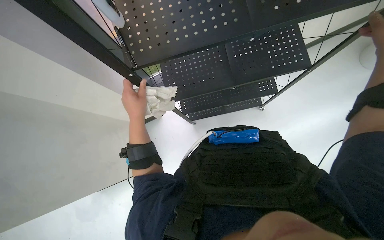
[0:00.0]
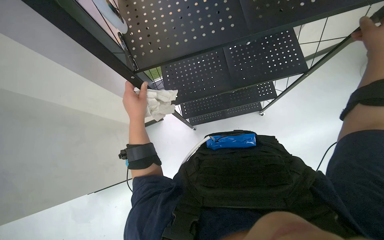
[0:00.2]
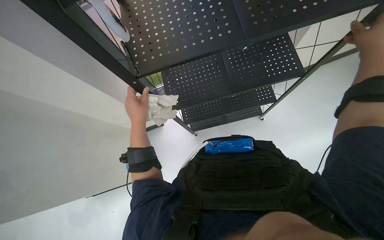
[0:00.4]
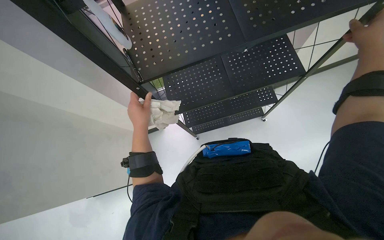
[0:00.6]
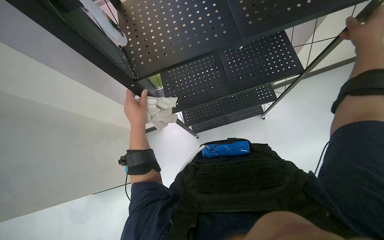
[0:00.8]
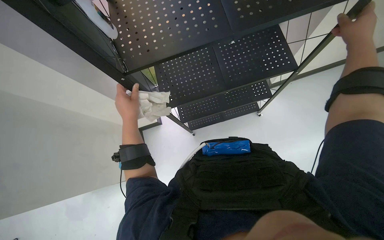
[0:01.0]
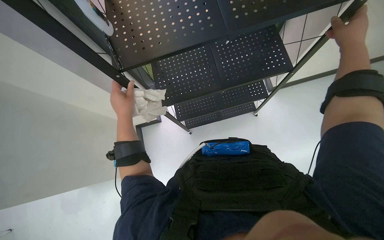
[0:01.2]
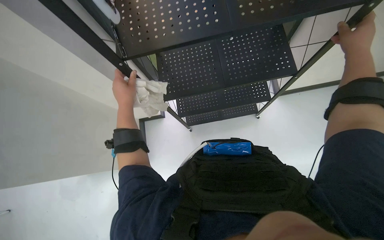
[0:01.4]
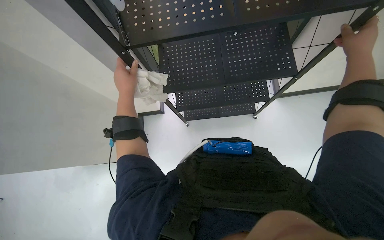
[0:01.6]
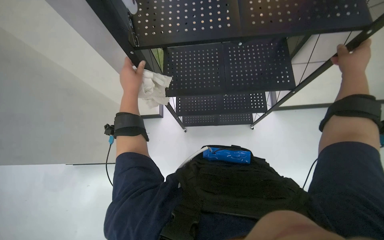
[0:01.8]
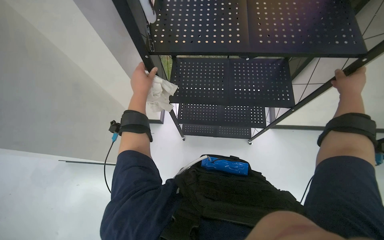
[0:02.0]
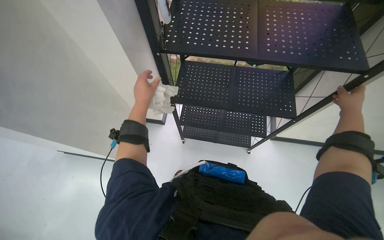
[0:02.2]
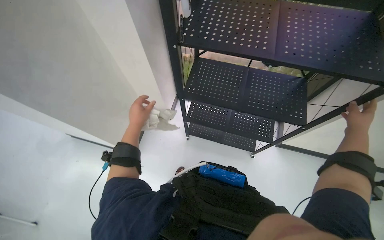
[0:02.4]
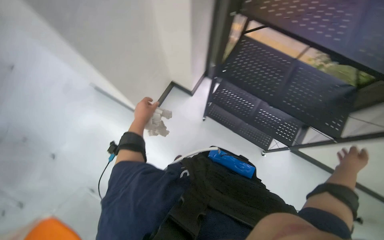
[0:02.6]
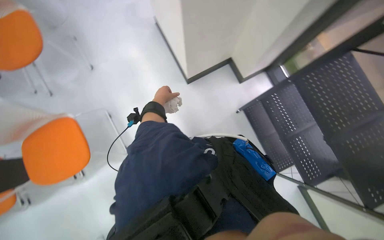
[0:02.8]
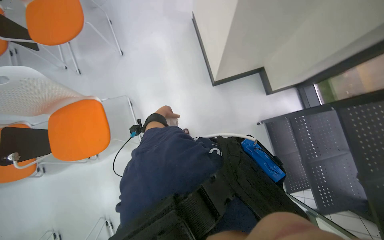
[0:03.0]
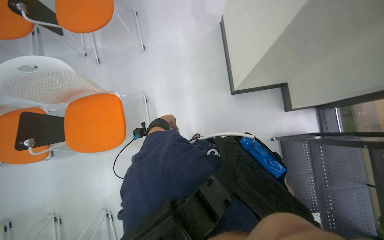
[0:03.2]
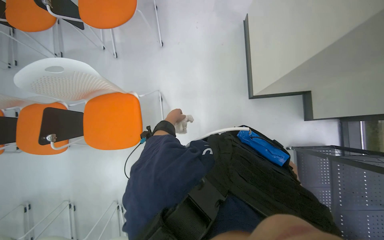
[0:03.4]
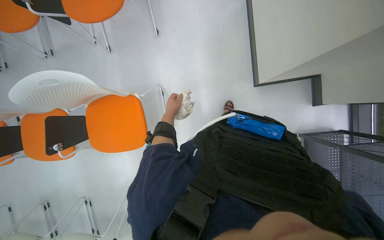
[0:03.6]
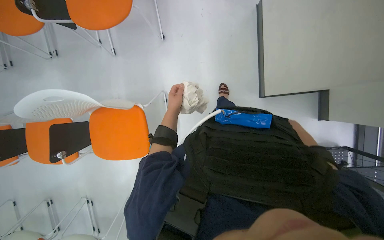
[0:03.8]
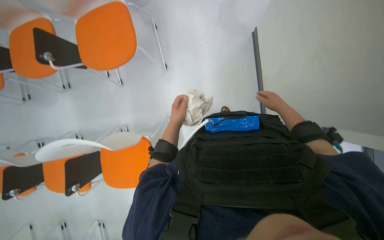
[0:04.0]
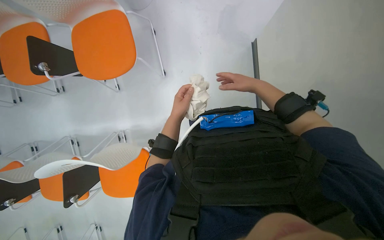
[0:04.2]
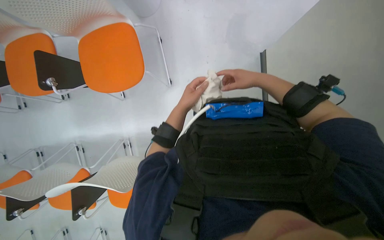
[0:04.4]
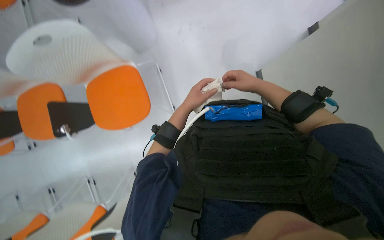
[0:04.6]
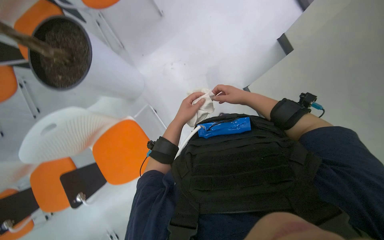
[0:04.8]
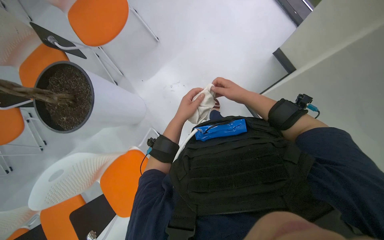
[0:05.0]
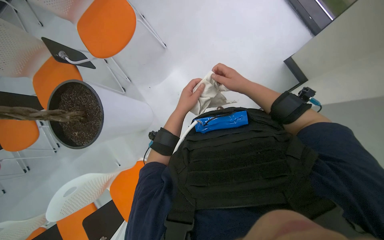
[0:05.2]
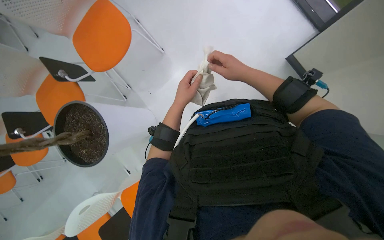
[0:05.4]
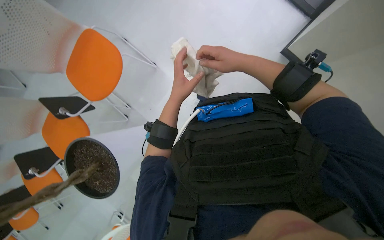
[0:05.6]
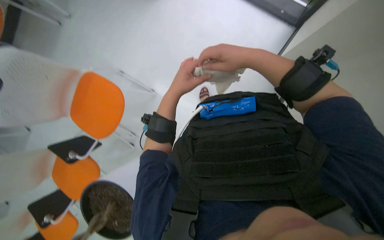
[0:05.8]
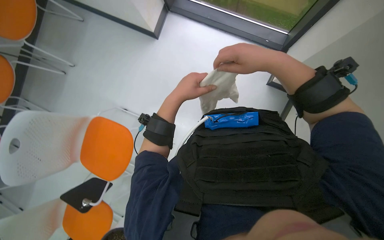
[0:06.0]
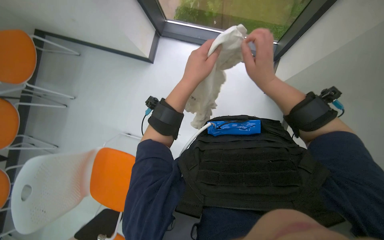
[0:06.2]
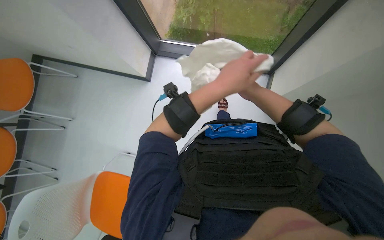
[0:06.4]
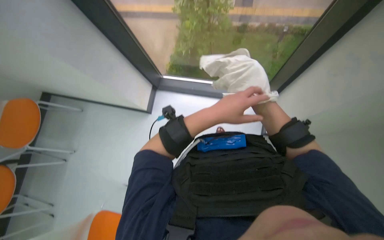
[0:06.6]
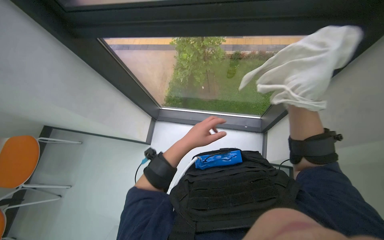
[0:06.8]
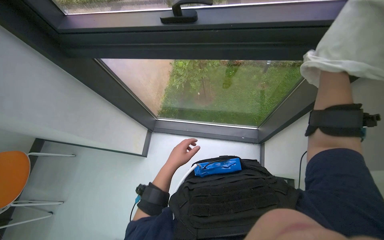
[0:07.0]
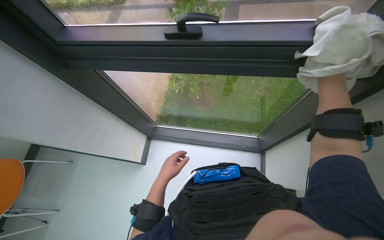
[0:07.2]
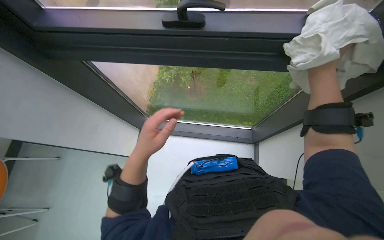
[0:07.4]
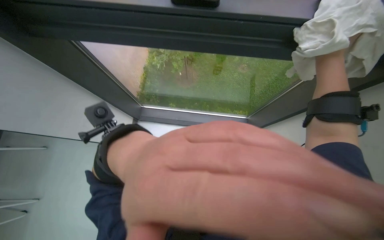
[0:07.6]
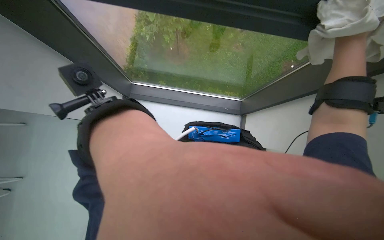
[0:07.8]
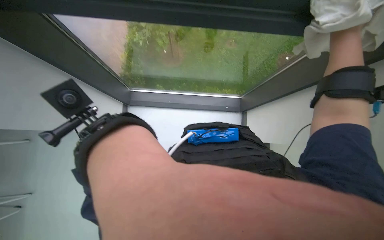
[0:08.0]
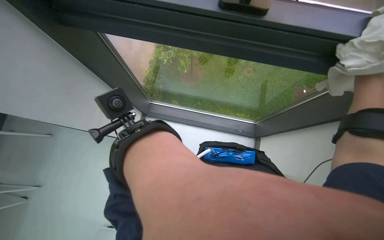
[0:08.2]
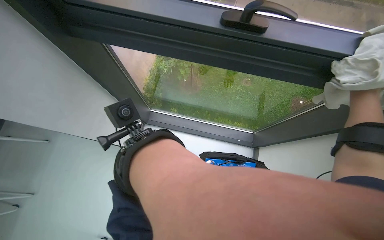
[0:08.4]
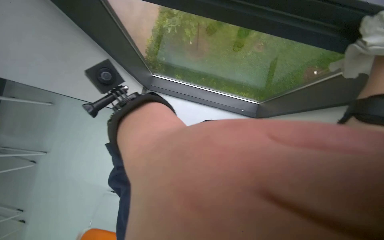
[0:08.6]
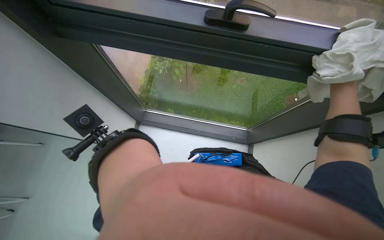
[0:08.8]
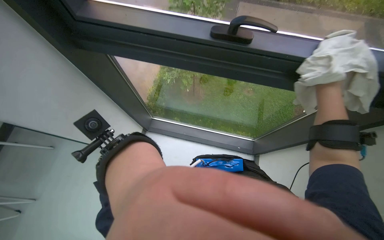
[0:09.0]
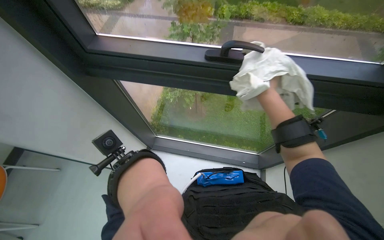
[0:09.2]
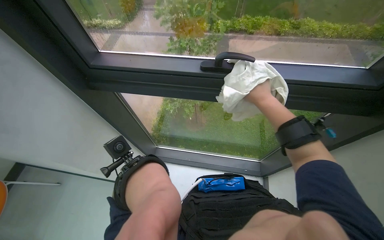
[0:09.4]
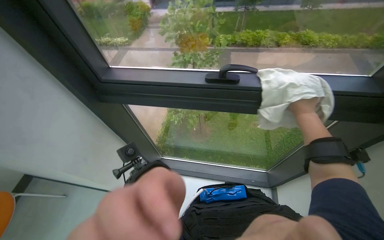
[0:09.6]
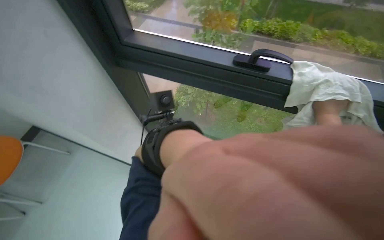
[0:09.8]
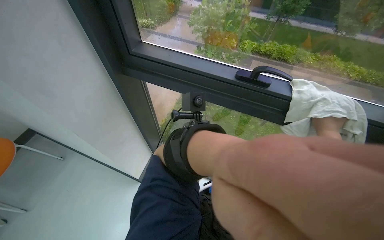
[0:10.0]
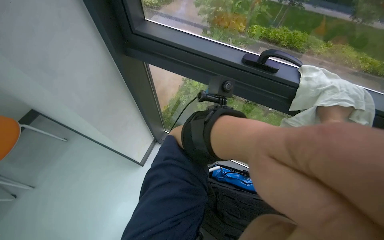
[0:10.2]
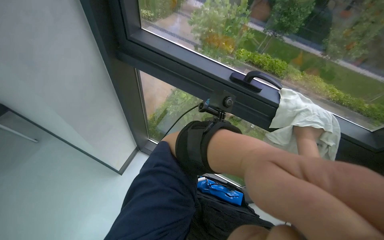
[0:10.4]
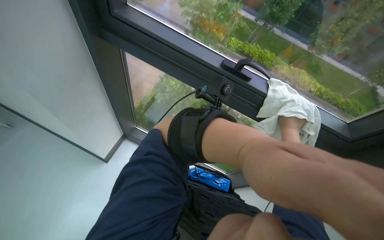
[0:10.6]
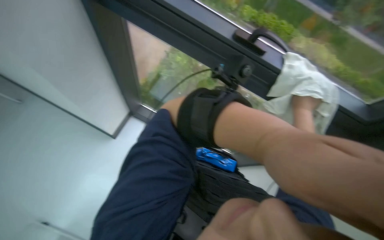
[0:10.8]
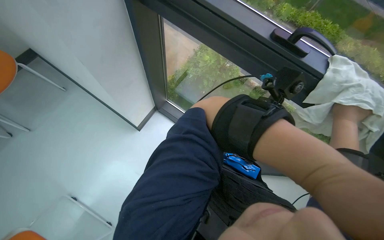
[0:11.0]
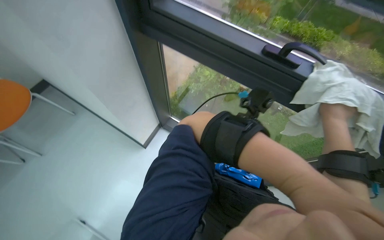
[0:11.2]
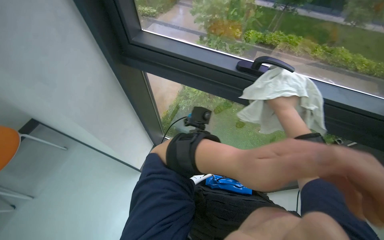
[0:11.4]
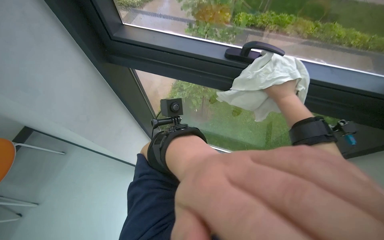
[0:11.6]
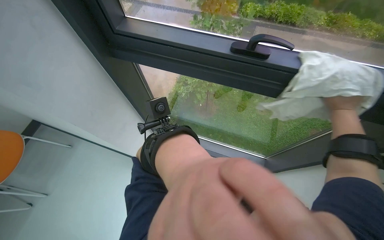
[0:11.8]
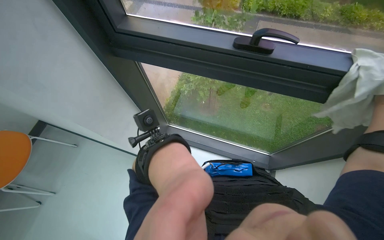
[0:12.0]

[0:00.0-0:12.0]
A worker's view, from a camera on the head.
Job: wiping surfaces.
The whole recording: Wiping window frame. The worker wipes the window frame with a white cloth.
0:01.6 to 0:03.0: The scene turns about 35 degrees clockwise in the picture. The left hand goes approximately 20 cm farther from the camera.
0:03.0 to 0:04.4: The camera travels roughly 80 cm. The view tilts approximately 15 degrees downward.
0:04.4 to 0:06.0: The camera travels some 90 cm. The view tilts about 20 degrees upward. The scene turns approximately 60 degrees counterclockwise in the picture.
0:06.0 to 0:07.6: The view tilts about 20 degrees upward.
0:09.0 to 0:10.4: The wearer looks roughly 15 degrees further upward.

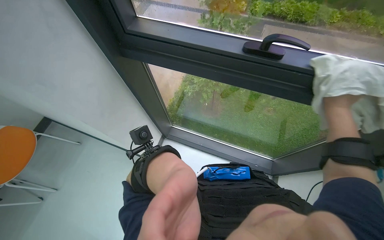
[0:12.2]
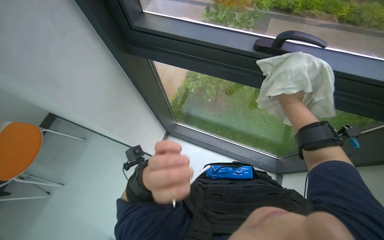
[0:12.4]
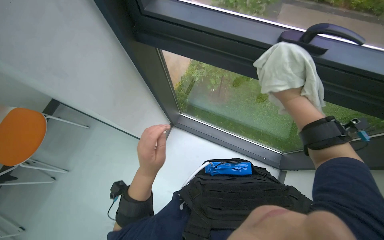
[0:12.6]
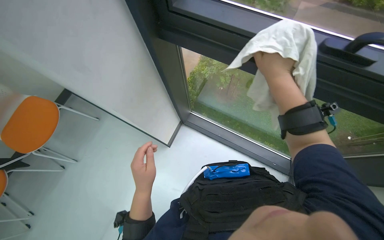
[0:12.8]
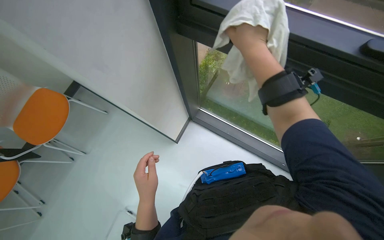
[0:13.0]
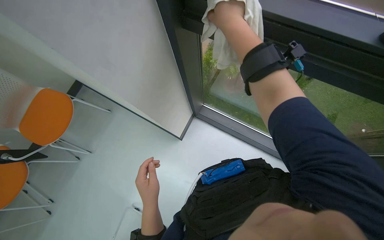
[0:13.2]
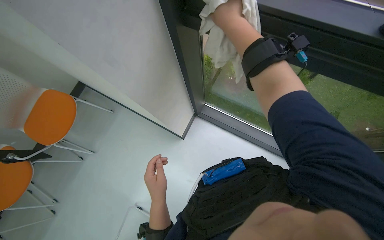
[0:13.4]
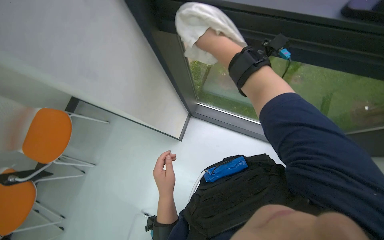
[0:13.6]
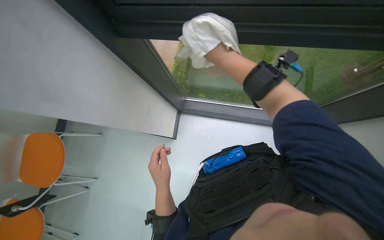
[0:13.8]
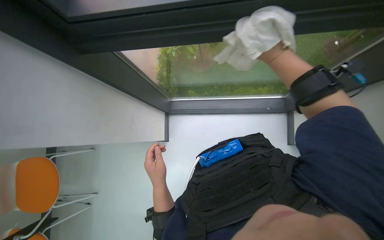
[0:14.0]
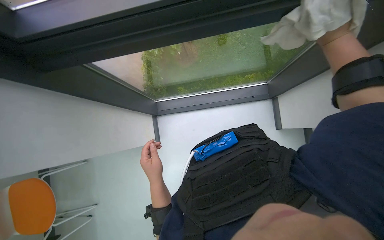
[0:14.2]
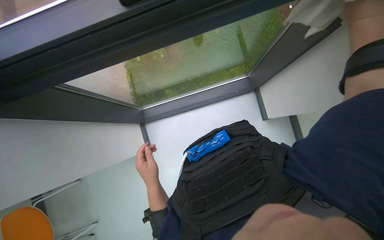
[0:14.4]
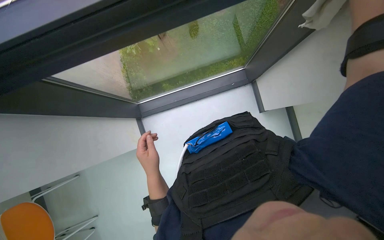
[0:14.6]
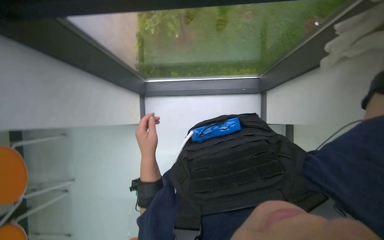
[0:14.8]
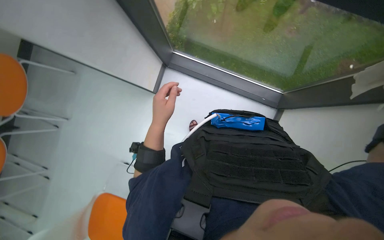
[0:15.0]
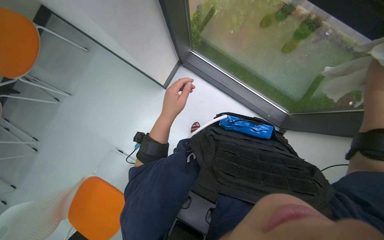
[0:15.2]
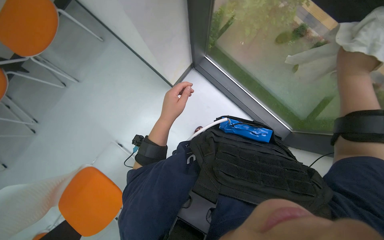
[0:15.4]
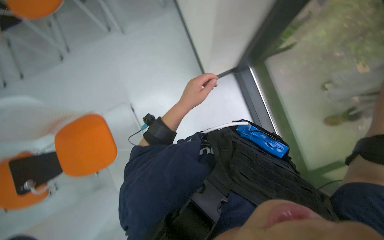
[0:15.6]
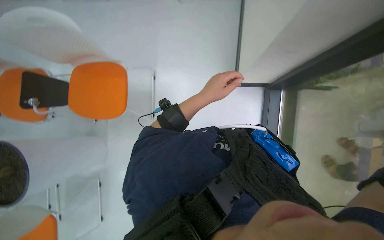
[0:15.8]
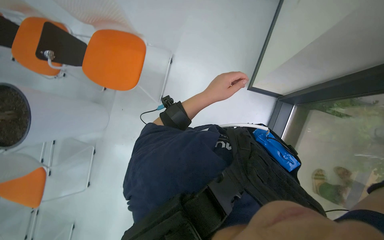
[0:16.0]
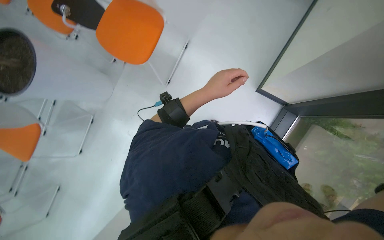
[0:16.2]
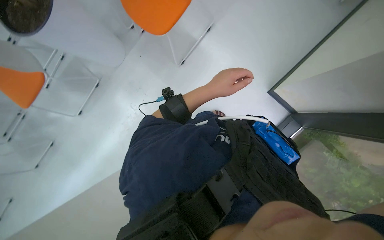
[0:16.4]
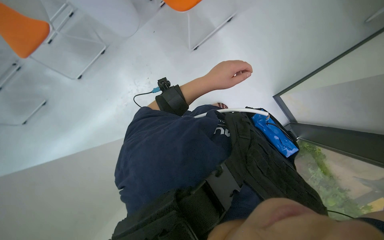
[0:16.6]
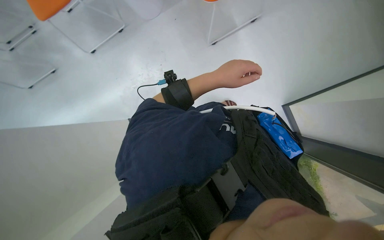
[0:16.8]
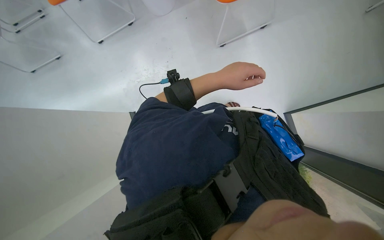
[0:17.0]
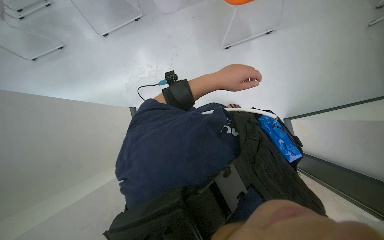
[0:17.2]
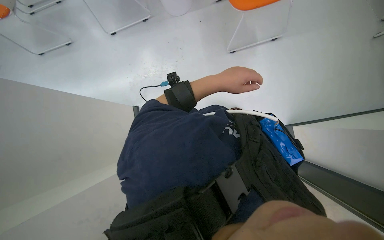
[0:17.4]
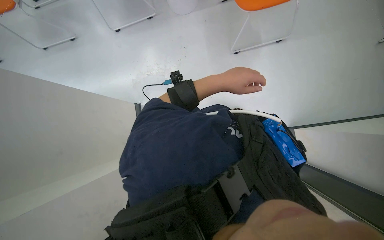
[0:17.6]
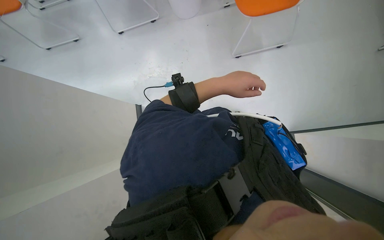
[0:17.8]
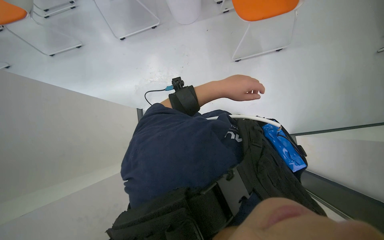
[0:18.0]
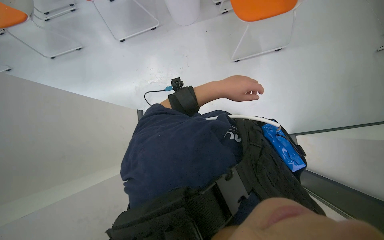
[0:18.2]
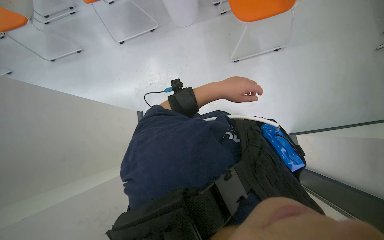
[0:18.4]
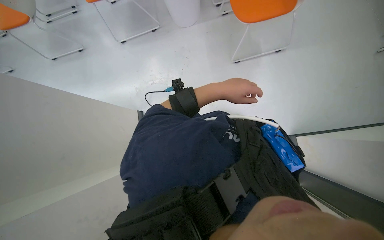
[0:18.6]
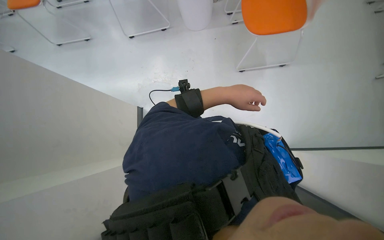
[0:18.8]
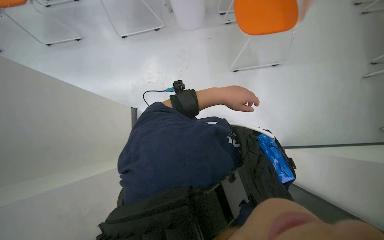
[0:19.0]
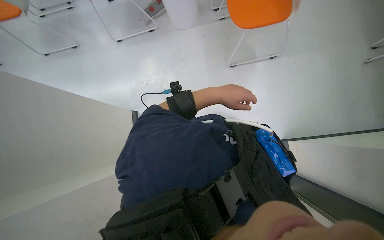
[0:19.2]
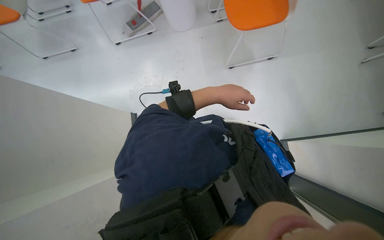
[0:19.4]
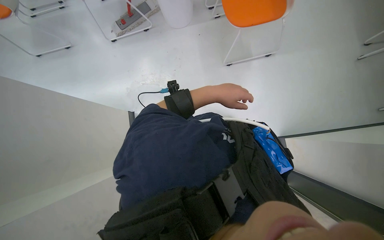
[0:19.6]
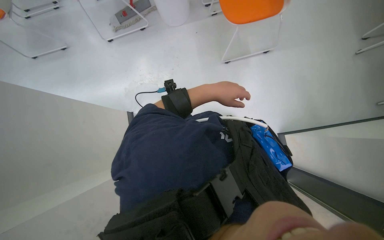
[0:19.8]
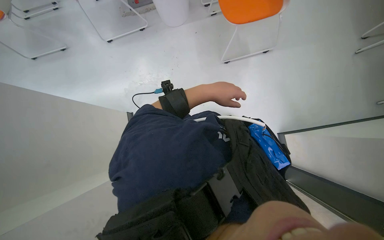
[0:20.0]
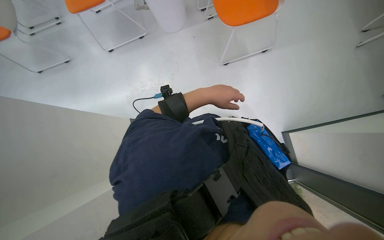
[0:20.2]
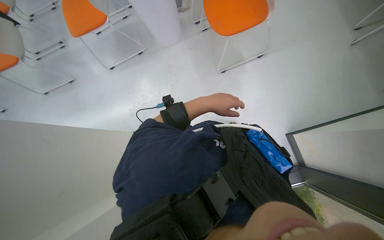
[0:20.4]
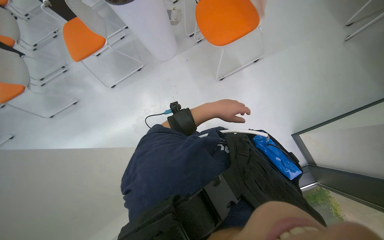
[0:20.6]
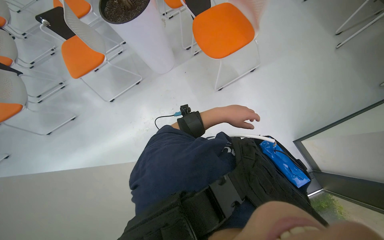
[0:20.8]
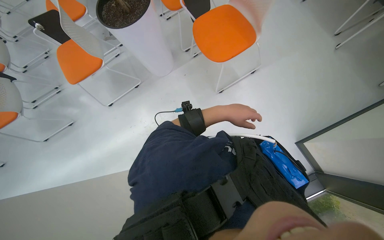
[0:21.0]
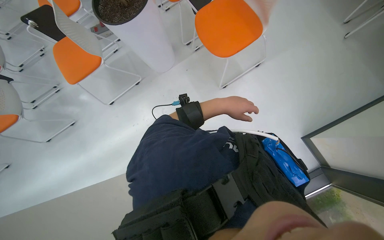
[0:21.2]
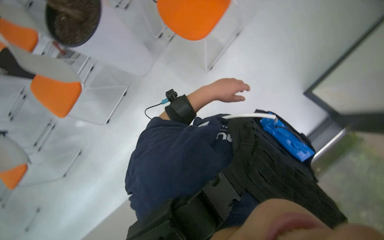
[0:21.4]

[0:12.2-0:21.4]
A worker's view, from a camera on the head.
Job: wiping surfaces.
The whole recording: Wiping window frame. The worker wipes the window frame with a white cloth.
0:12.2 to 0:13.8: The wearer looks some 15 degrees further downward. The left hand moves farther from the camera, about 20 cm. Meanwhile the right hand is displaced to the left and up the picture by some 50 cm.
0:15.2 to 0:16.8: The wearer looks approximately 20 degrees further downward. The scene turns some 120 degrees clockwise in the picture.
0:19.8 to 0:21.4: The scene turns about 35 degrees counterclockwise in the picture.
